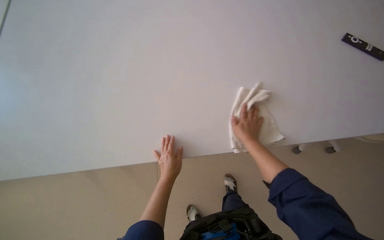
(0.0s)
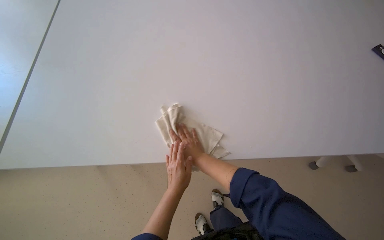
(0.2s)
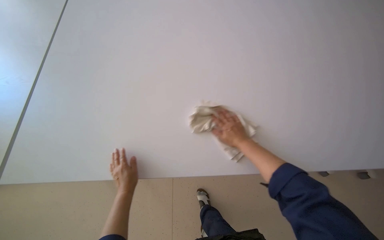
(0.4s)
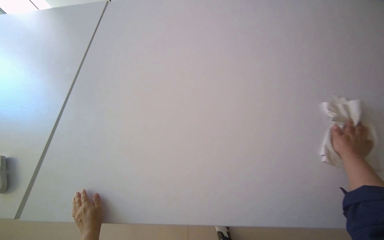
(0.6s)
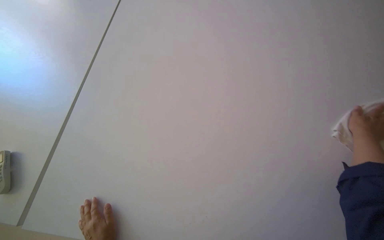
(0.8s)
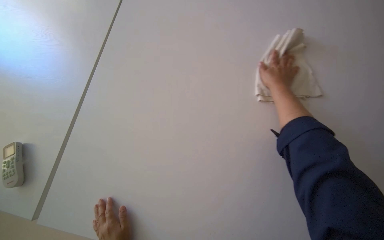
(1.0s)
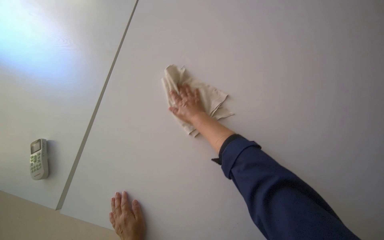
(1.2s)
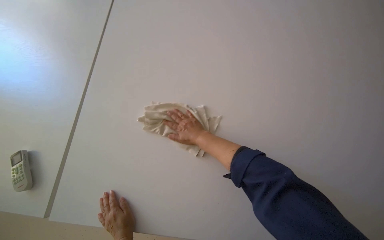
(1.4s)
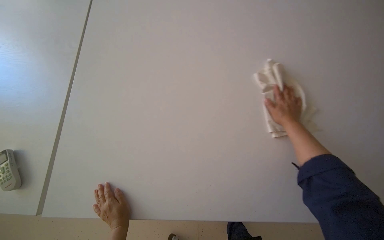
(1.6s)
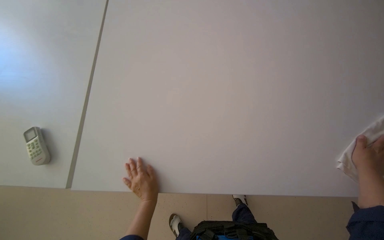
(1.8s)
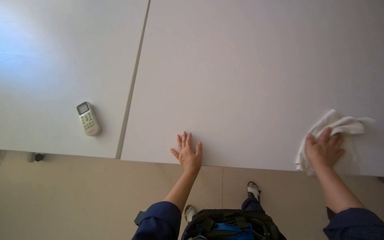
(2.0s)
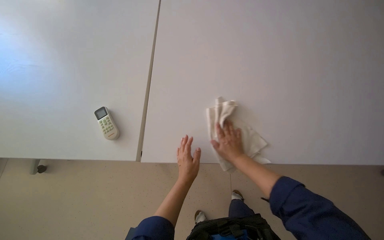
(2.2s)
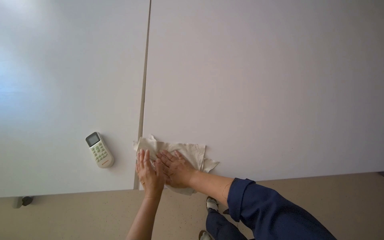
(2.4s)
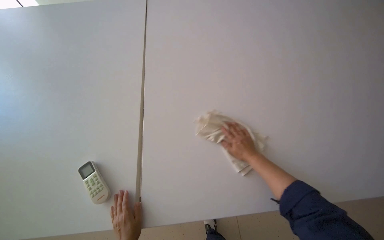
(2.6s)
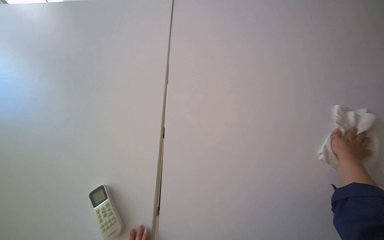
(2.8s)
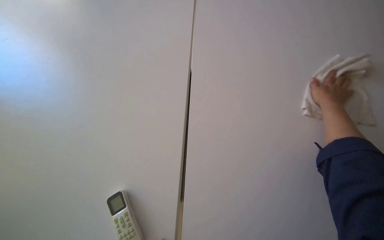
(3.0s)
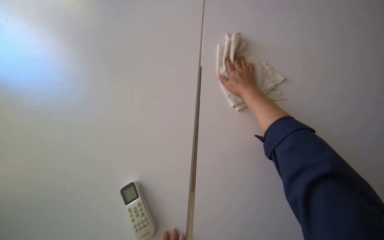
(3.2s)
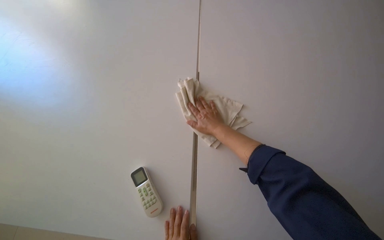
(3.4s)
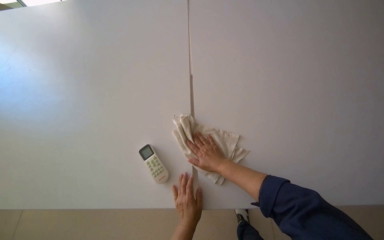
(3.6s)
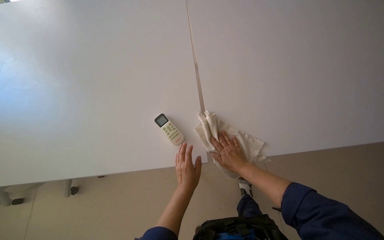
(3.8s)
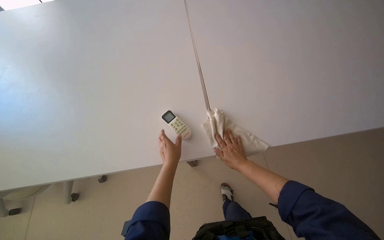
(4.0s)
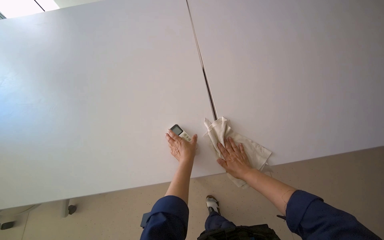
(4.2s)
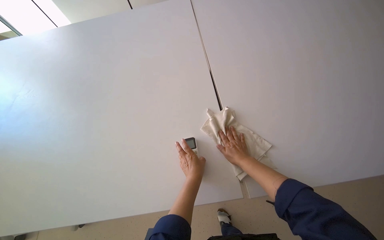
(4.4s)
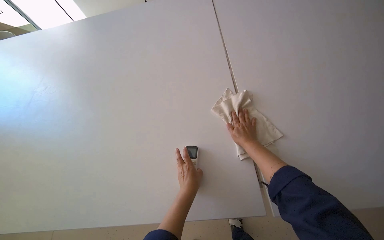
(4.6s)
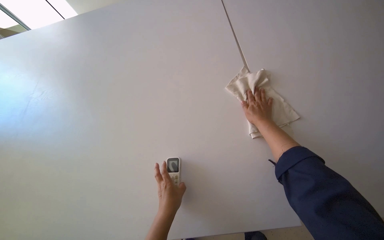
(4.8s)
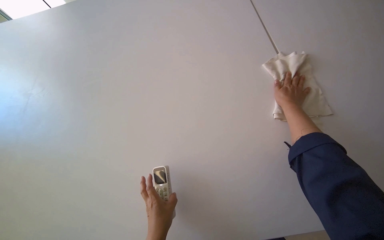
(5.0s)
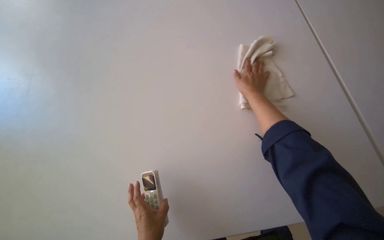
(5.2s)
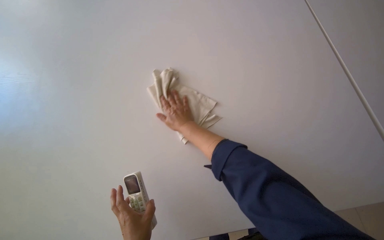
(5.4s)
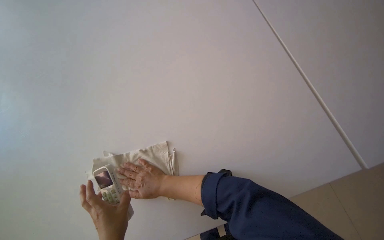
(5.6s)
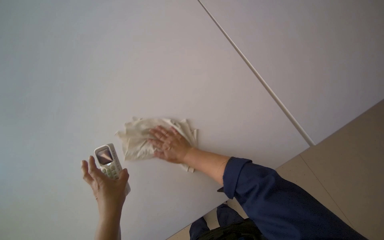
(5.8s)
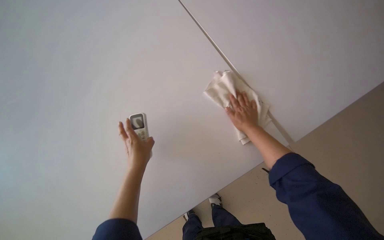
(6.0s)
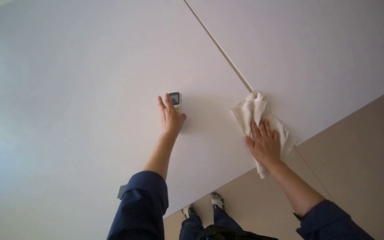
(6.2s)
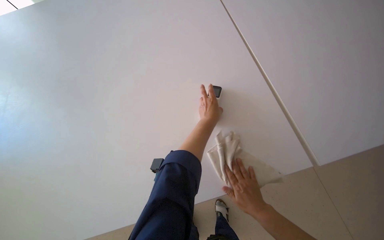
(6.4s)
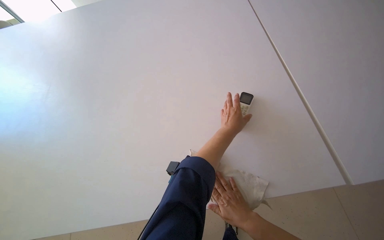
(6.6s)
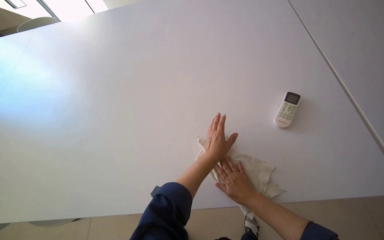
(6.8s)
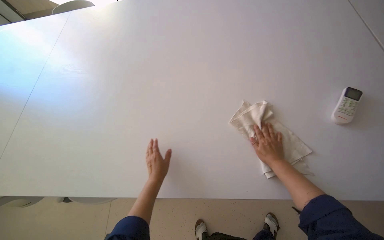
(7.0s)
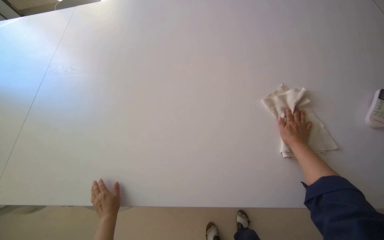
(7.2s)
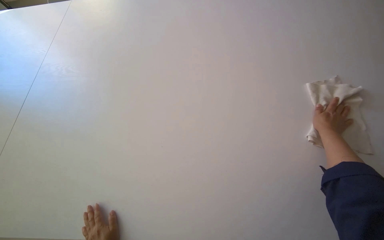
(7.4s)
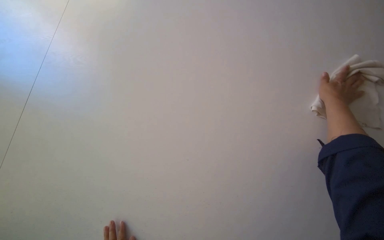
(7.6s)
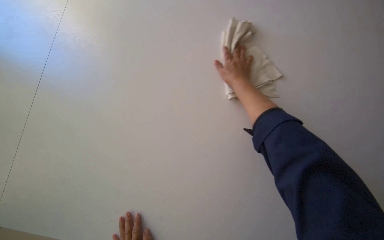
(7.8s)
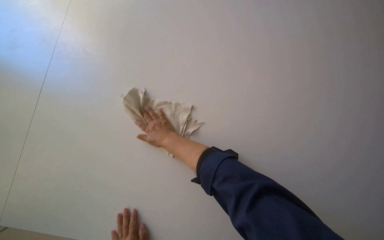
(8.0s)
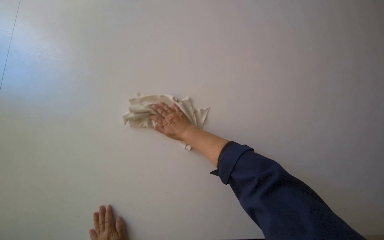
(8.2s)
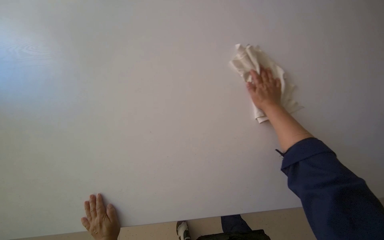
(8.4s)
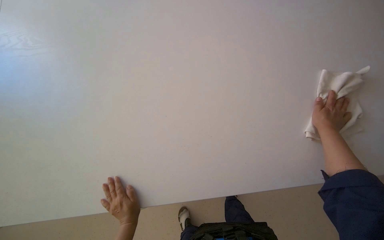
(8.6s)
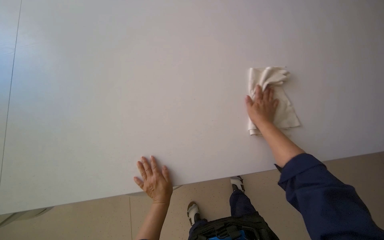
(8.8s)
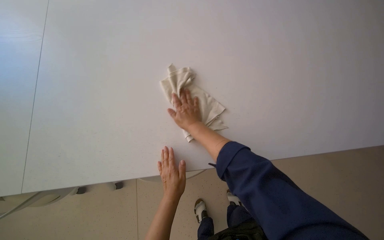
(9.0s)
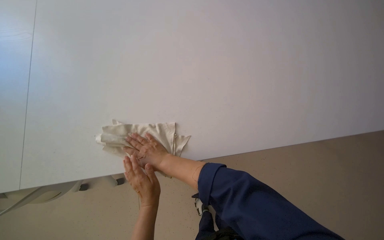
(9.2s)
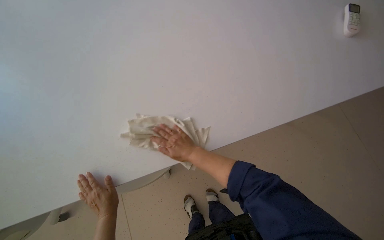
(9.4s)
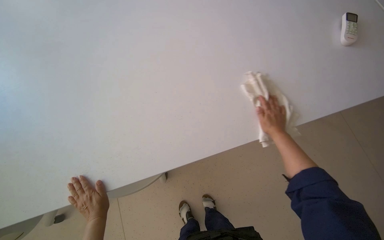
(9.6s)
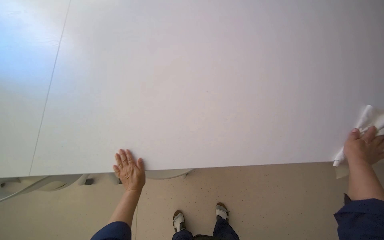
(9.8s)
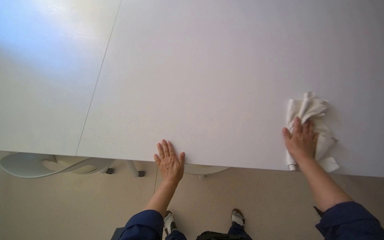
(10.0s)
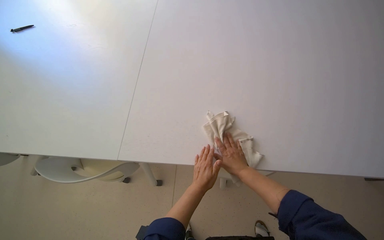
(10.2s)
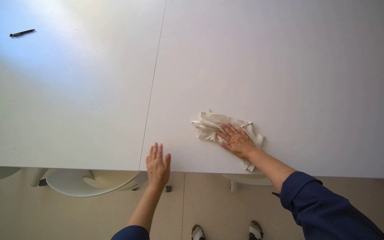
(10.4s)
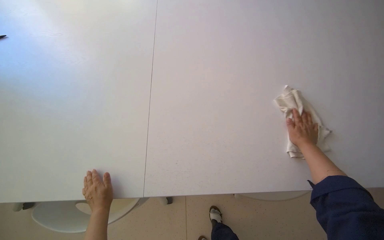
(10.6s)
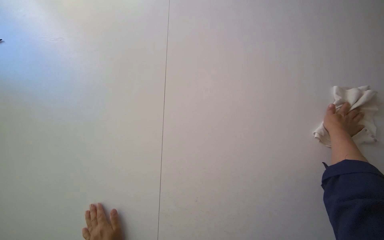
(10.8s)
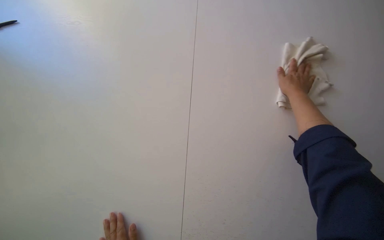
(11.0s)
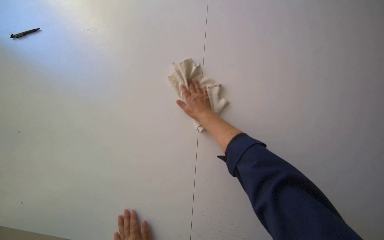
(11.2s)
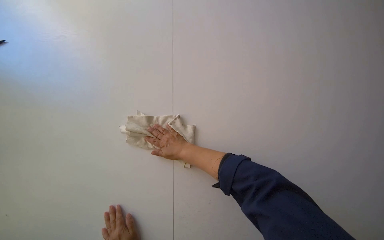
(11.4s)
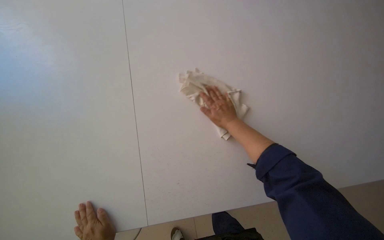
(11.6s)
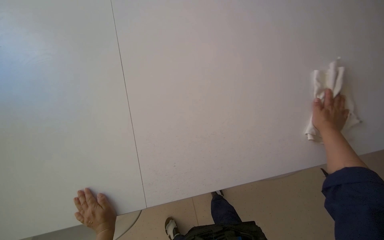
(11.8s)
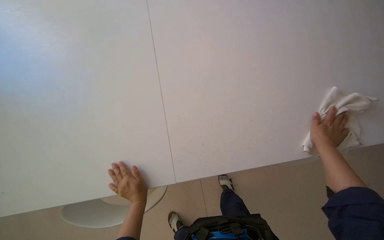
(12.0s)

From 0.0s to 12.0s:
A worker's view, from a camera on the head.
Job: wiping surfaces.
The whole recording: Wiping long white table. The worker wipes a long white table with a white cloth.
From 0.0s to 1.6s: The camera sweeps to the left, by about 20 degrees.
From 3.0s to 4.4s: The head turns to the right by approximately 40 degrees. The view tilts approximately 15 degrees upward.
From 4.4s to 6.0s: The wearer looks approximately 35 degrees further to the left. The view tilts roughly 20 degrees downward.
From 6.0s to 7.6s: The head rotates roughly 70 degrees to the left.
From 7.6s to 9.0s: The wearer looks roughly 70 degrees further to the right.
From 9.0s to 10.4s: The head turns to the left by roughly 20 degrees.
From 10.4s to 12.0s: The head turns to the right by about 25 degrees.

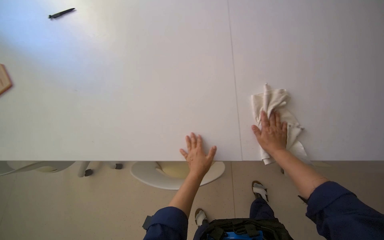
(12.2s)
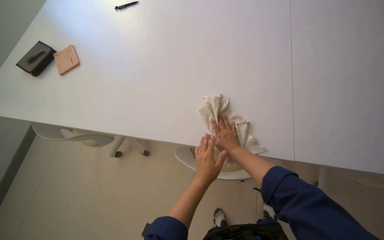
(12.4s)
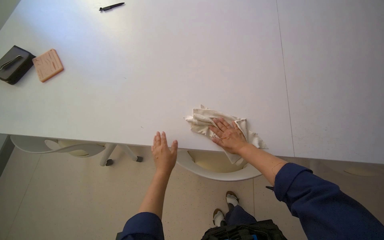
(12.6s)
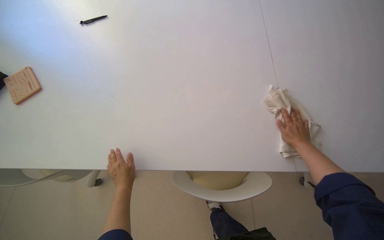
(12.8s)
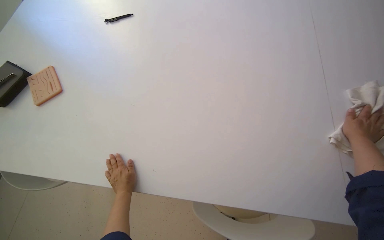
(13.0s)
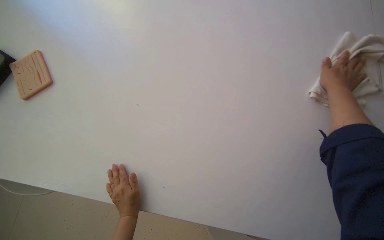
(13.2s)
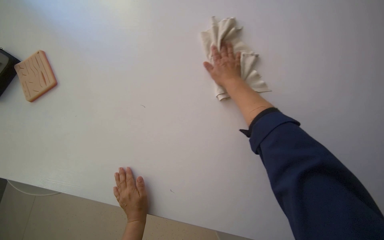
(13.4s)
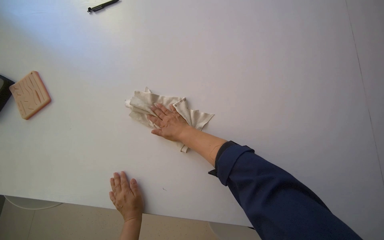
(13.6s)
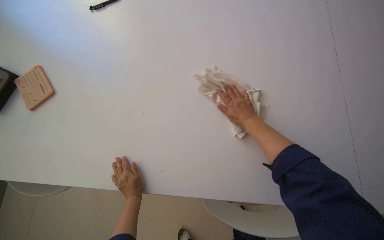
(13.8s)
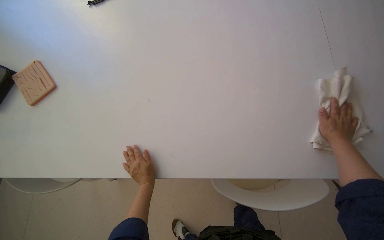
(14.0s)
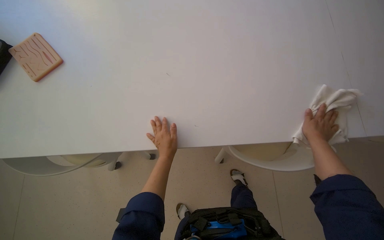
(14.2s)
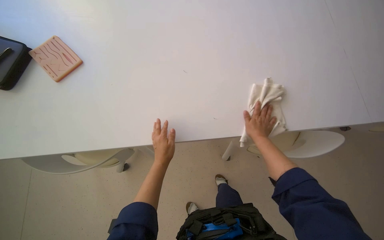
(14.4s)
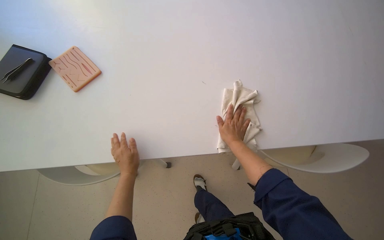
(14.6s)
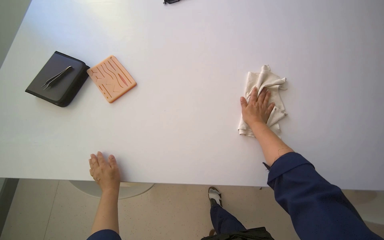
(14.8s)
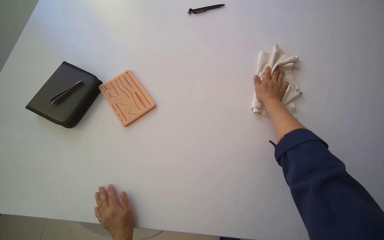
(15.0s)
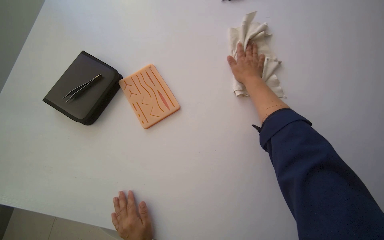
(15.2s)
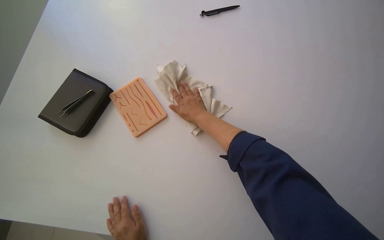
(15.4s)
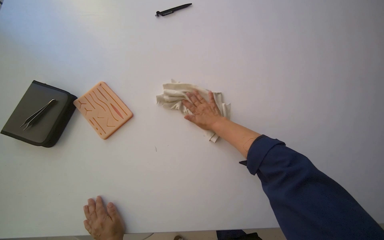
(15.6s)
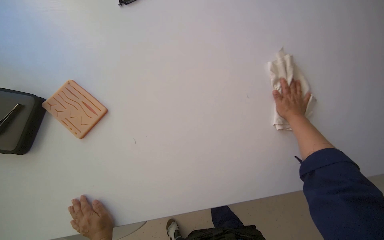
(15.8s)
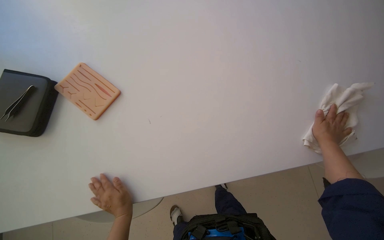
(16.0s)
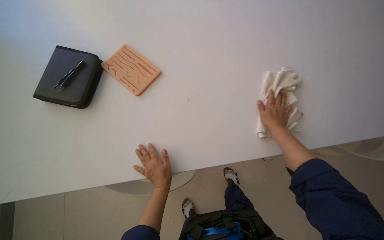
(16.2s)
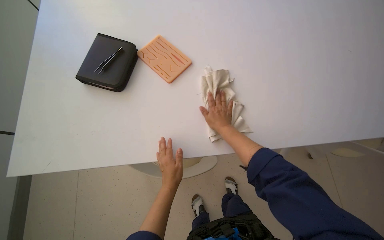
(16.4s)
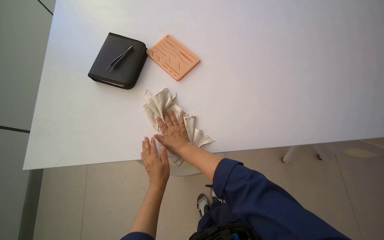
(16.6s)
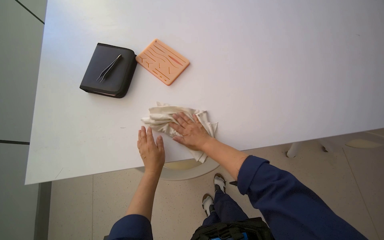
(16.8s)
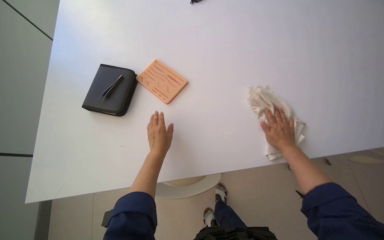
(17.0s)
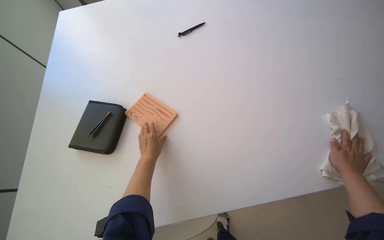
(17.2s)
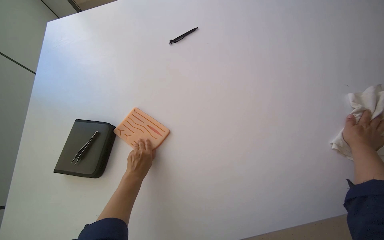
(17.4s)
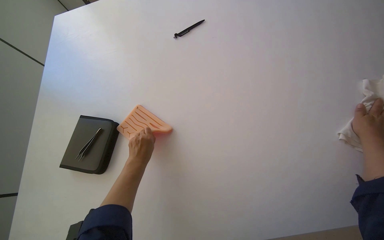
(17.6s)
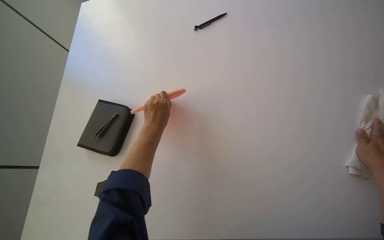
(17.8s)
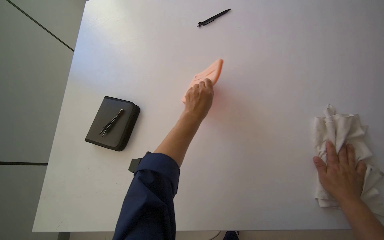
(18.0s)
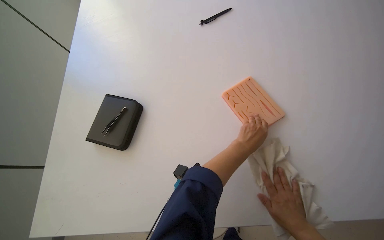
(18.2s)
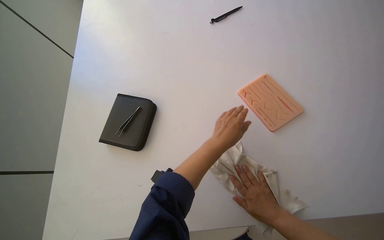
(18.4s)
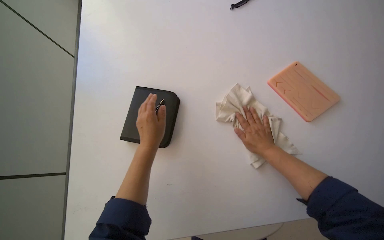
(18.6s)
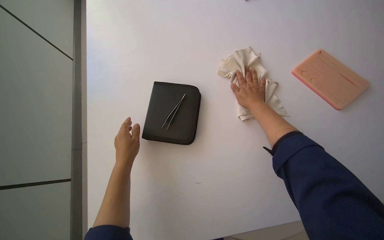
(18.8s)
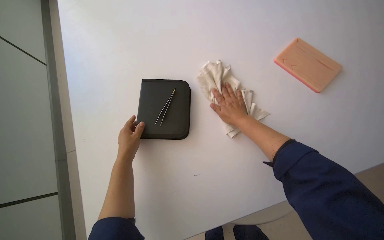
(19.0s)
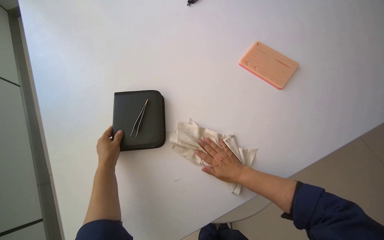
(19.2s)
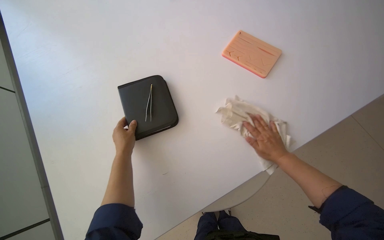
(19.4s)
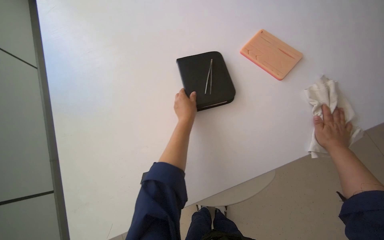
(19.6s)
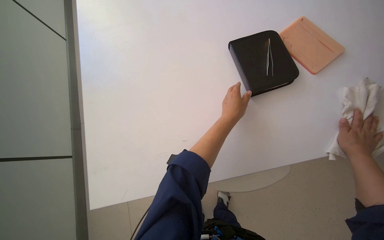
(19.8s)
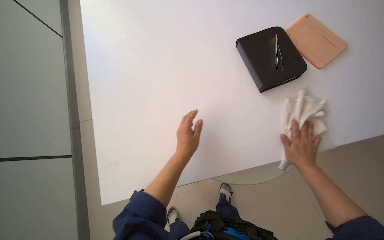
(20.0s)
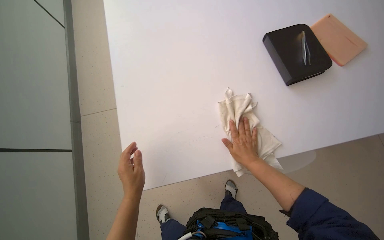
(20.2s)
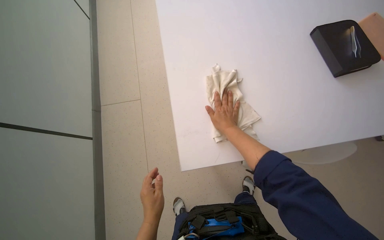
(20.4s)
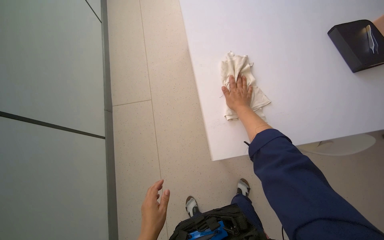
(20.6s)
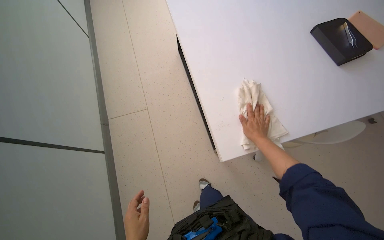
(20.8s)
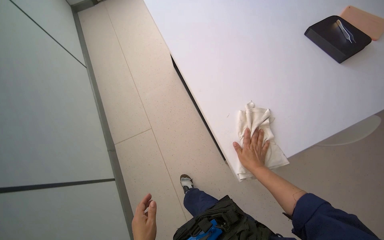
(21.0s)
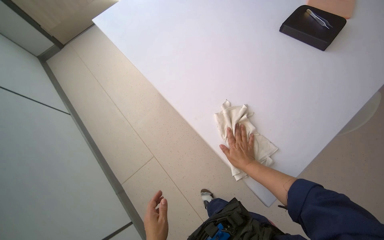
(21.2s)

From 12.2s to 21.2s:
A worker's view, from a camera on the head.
Job: wiping surfaces.
The whole recording: Wiping long white table. The worker wipes a long white table with a white cloth.
From 12.2s to 13.8s: The right hand swings left and right, some 50 cm each way, with 3 reversals.
From 13.8s to 15.2s: The right hand goes left and right, about 25 cm each way, reversing 3 times.
From 15.2s to 16.6s: The right hand goes left and right, some 40 cm each way, reversing 2 times.
From 16.6s to 18.2s: The left hand moves up the picture and to the right, approximately 50 cm.
From 18.2s to 19.8s: The left hand goes to the left and returns, roughly 50 cm each way, while the right hand travels to the right by about 10 cm.
From 19.8s to 21.2s: The camera sweeps to the left, by roughly 25 degrees. The view tips upward by roughly 20 degrees.
